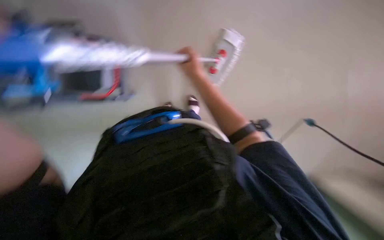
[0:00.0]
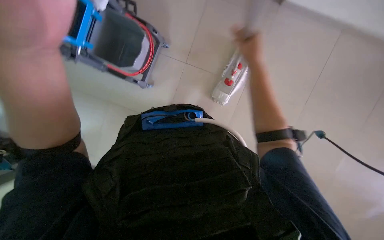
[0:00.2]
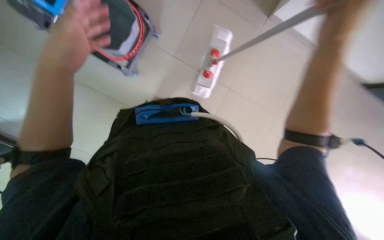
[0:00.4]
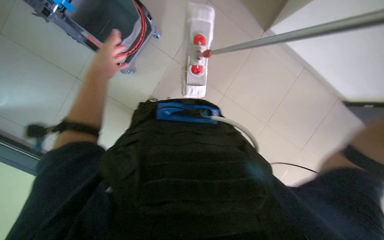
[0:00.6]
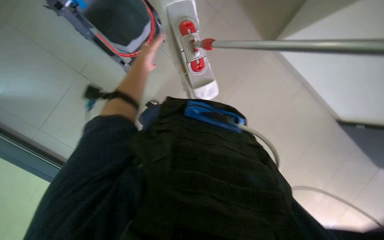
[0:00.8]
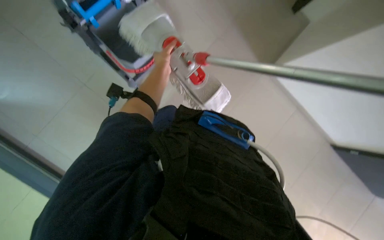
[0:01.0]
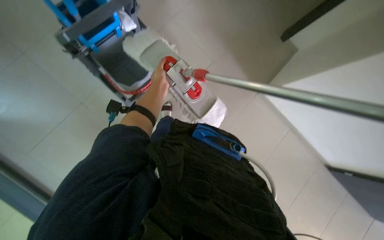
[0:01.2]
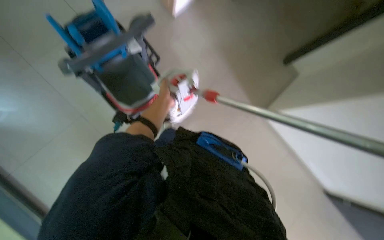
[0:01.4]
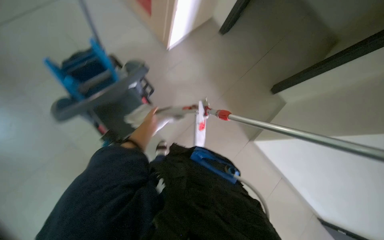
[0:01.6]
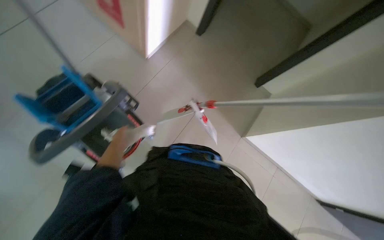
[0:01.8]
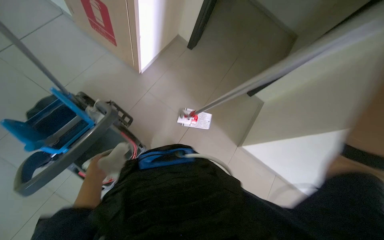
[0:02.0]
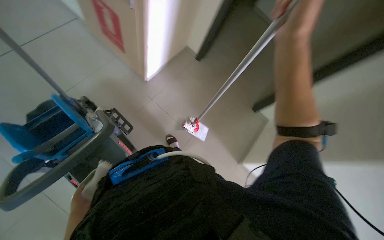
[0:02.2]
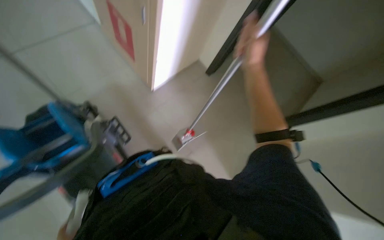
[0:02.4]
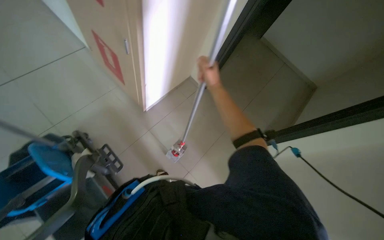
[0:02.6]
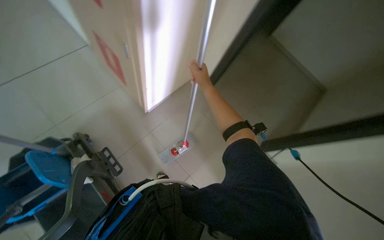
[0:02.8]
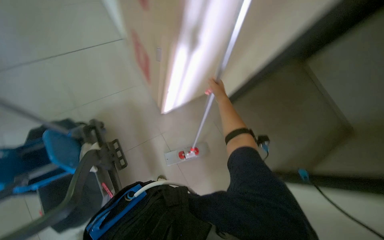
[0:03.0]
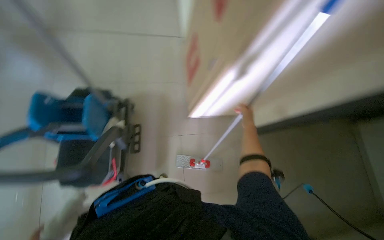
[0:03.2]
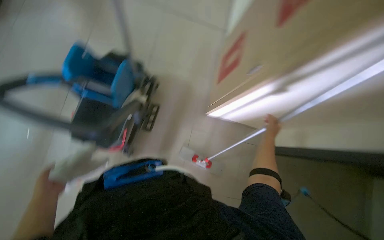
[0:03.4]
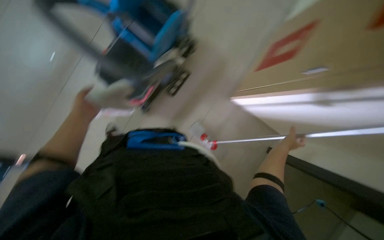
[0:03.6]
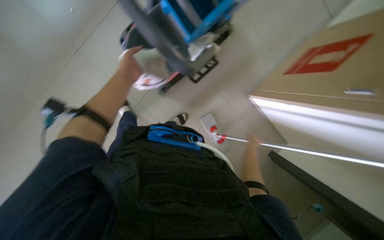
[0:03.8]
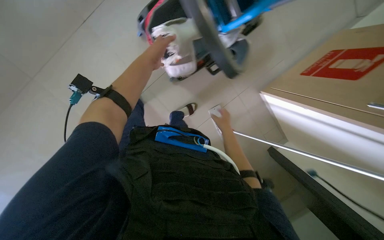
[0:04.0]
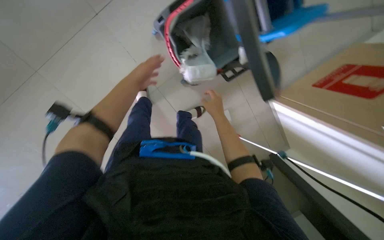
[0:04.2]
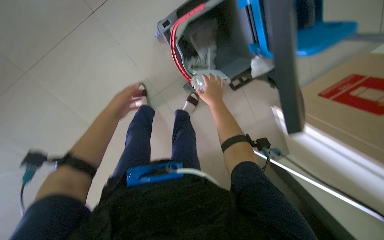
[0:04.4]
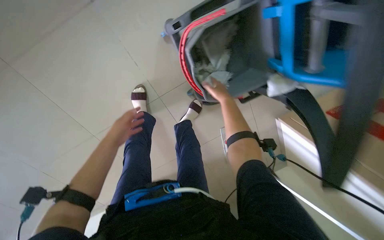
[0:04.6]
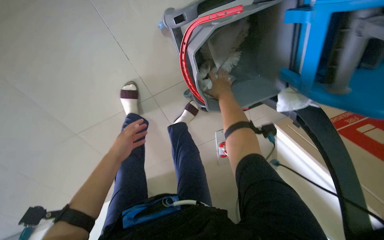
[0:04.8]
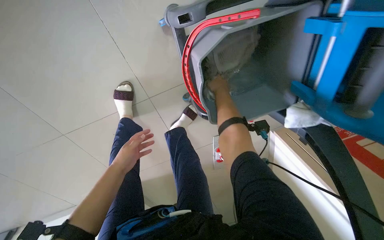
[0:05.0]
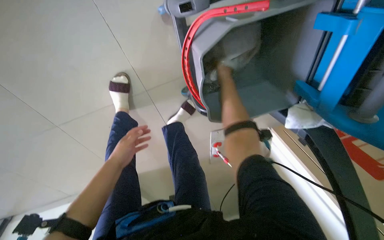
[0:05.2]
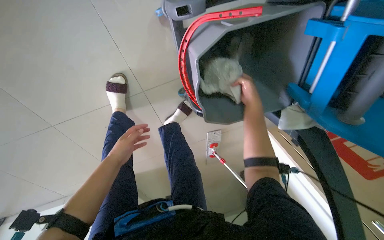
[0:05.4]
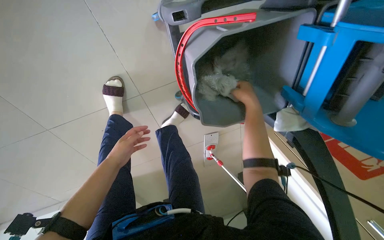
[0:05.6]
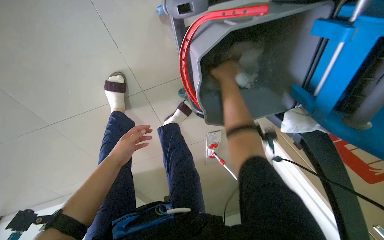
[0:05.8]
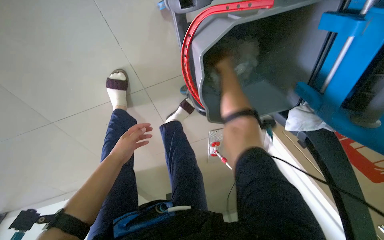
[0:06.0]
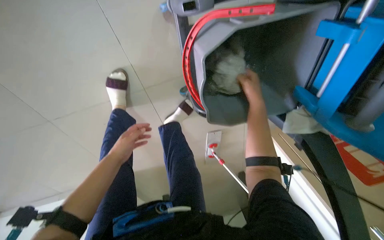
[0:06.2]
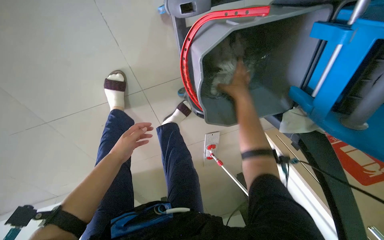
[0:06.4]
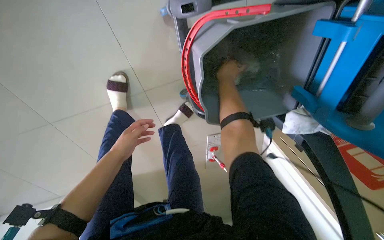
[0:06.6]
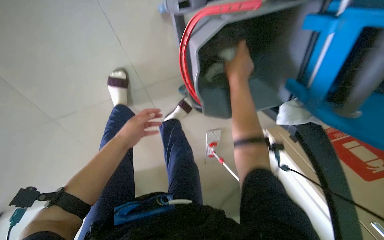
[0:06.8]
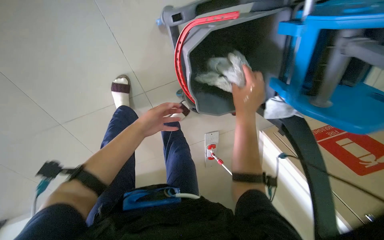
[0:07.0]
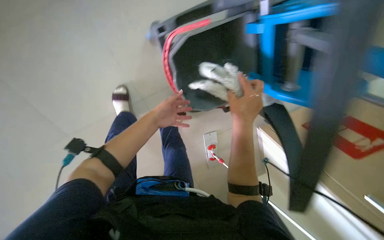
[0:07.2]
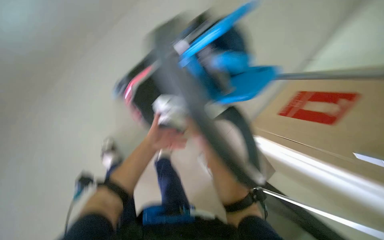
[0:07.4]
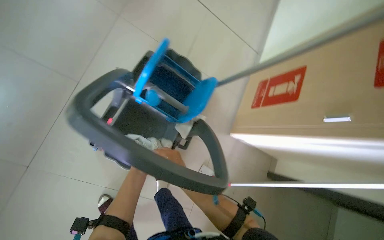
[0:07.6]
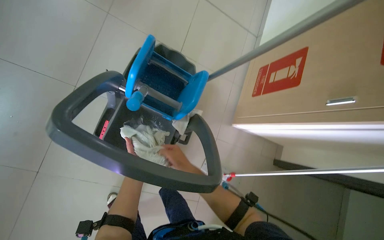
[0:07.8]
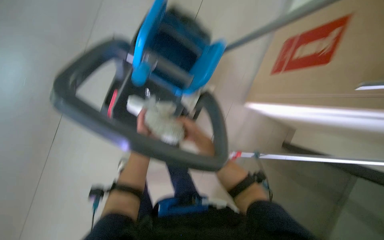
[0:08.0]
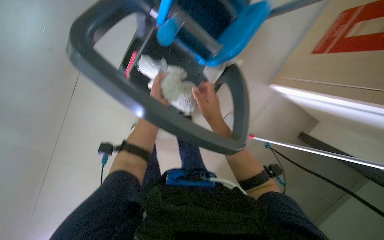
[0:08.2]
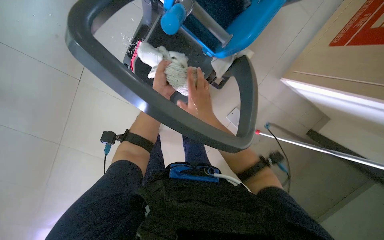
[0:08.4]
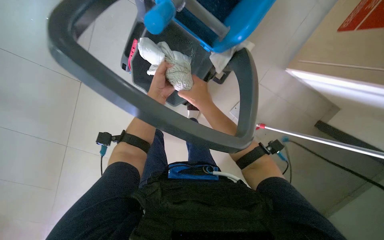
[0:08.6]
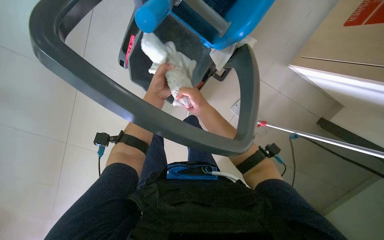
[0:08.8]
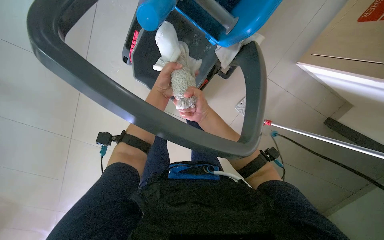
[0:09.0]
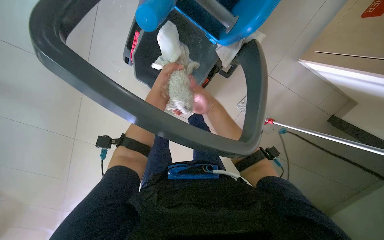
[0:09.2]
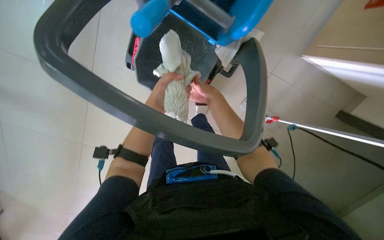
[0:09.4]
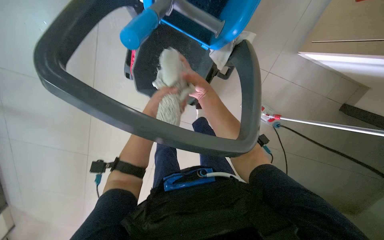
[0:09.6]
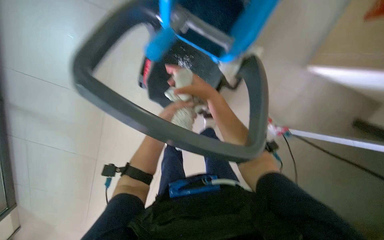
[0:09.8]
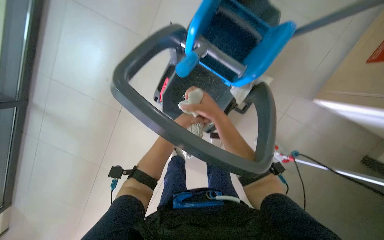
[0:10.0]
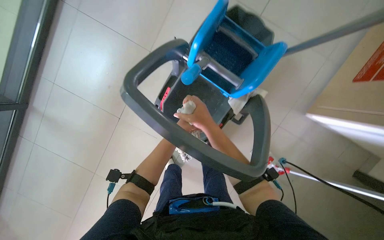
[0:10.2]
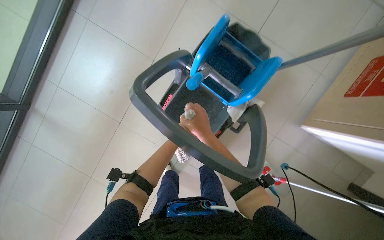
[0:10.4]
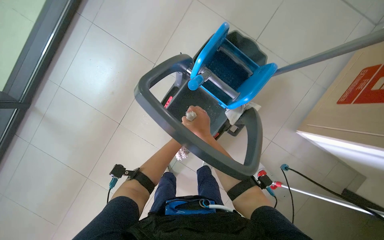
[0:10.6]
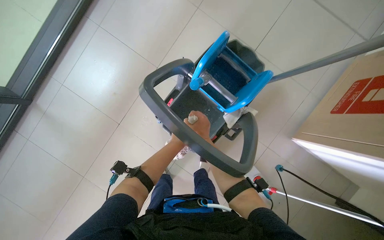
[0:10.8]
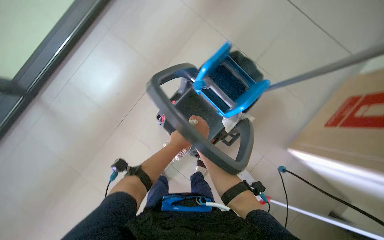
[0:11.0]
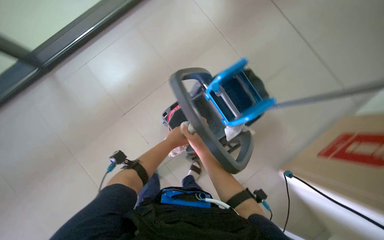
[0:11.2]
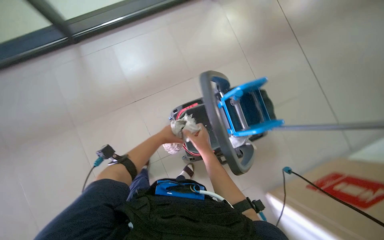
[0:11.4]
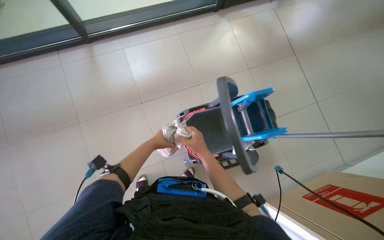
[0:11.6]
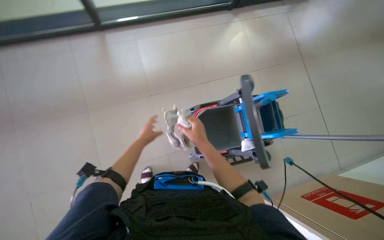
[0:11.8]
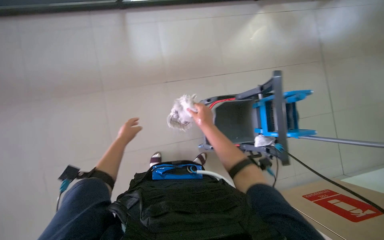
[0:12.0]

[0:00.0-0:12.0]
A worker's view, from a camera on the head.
Job: preparing cleaning supplies.
The whole recording: Wringing mop head. The worker removes the mop head from the handle and wrings it in the bucket.
0:00.0 to 0:01.6: The view swings roughly 25 degrees to the right. The wearer looks some 30 degrees further upward.
0:01.6 to 0:03.0: The wearer looks about 25 degrees further upward.
0:03.0 to 0:04.4: The head travels approximately 40 cm. The wearer's head swings about 90 degrees to the left. The view tilts some 25 degrees downward.
0:04.4 to 0:06.0: The right hand moves up and down the picture over some 15 cm, changing direction 2 times.
0:06.0 to 0:07.6: The camera is carried some 50 cm. The camera pitches upward, by about 30 degrees. The scene turns some 45 degrees counterclockwise in the picture.
0:07.6 to 0:09.0: The camera sweeps to the left, by about 15 degrees. The view tilts roughly 30 degrees downward.
0:09.0 to 0:10.4: The camera pitches upward, by some 20 degrees.
0:10.4 to 0:12.0: The scene rotates clockwise by about 45 degrees.

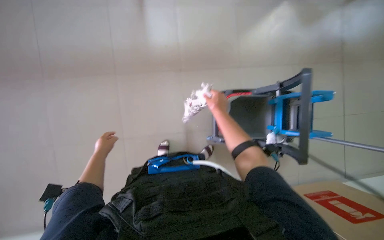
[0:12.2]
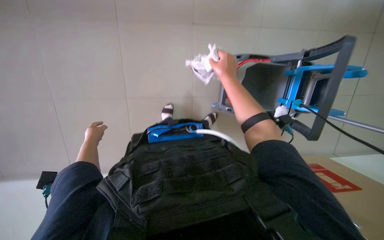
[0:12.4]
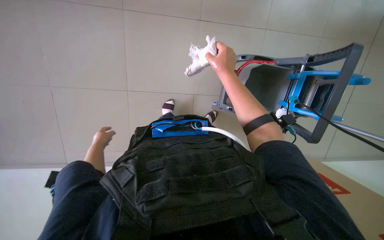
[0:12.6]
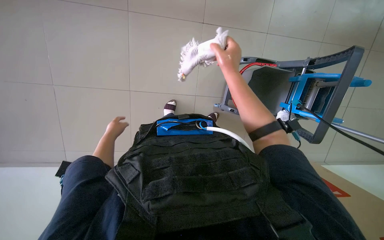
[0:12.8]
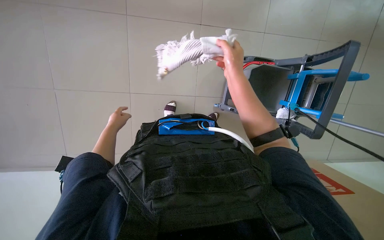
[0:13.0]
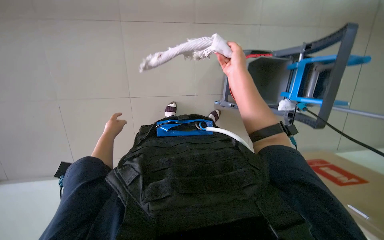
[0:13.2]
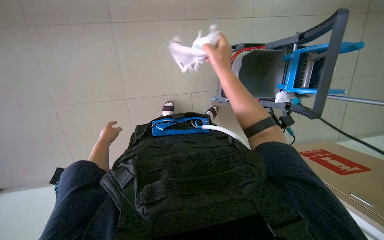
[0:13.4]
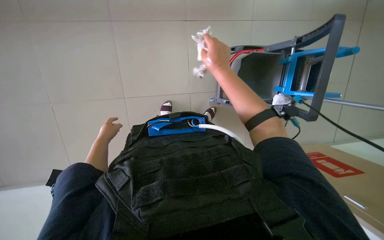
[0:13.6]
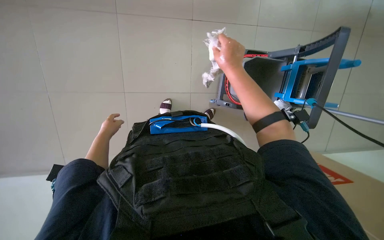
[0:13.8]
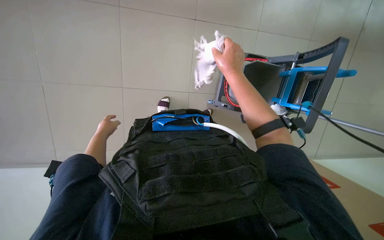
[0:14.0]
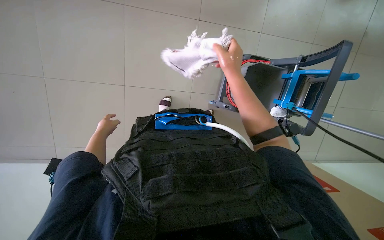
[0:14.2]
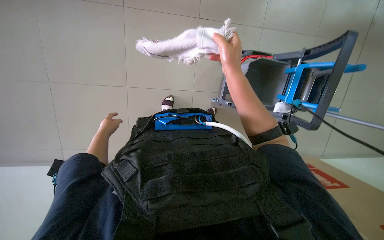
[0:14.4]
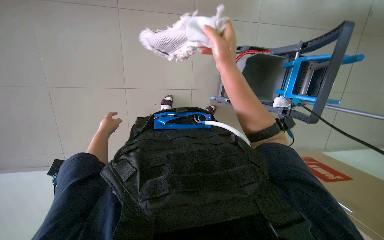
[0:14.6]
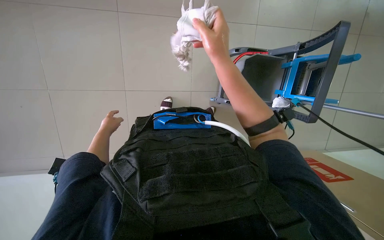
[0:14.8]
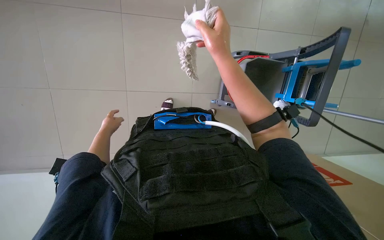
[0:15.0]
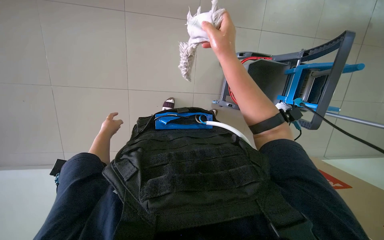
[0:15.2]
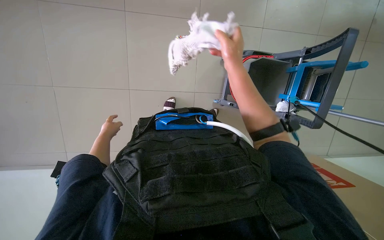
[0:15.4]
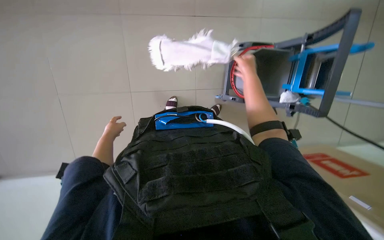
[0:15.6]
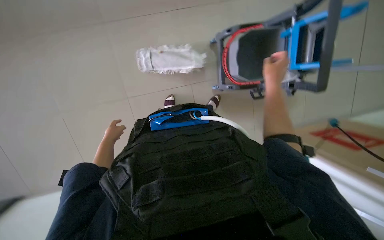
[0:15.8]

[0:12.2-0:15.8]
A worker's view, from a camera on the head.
Job: preparing cleaning supplies.
The whole recording: Wringing mop head. The worker removes the mop head from the handle and wrings it in the bucket.
0:12.2 to 0:14.0: The view tilts some 15 degrees downward. The left hand moves farther from the camera, approximately 10 cm.
0:14.0 to 0:15.8: The right hand goes some 15 cm to the right.

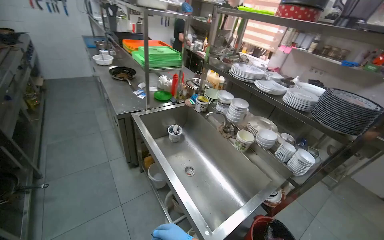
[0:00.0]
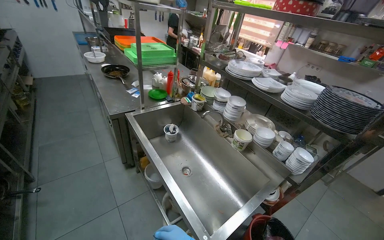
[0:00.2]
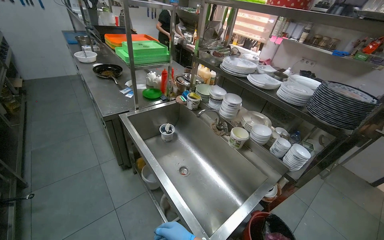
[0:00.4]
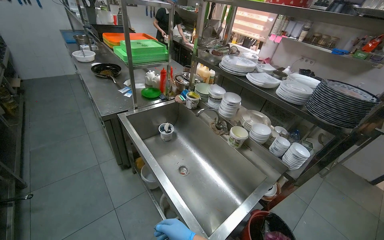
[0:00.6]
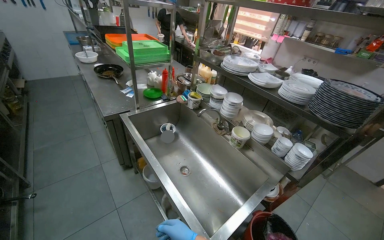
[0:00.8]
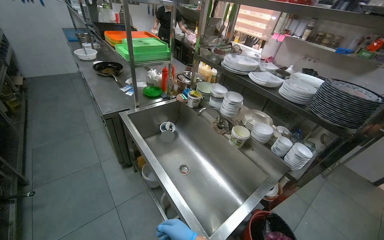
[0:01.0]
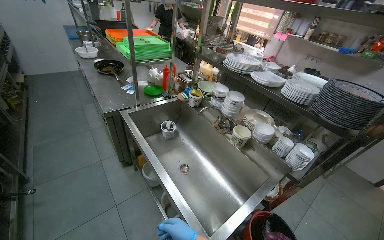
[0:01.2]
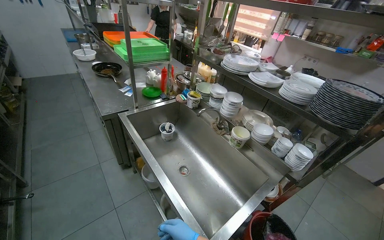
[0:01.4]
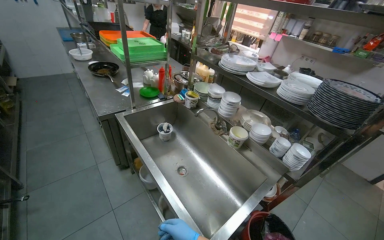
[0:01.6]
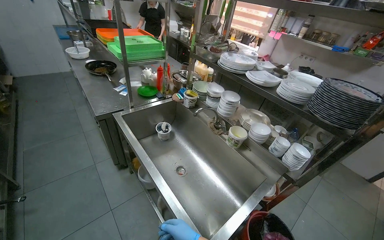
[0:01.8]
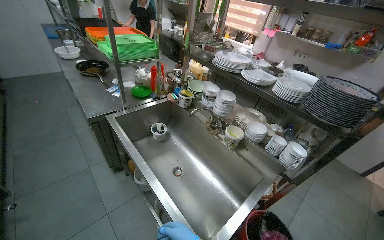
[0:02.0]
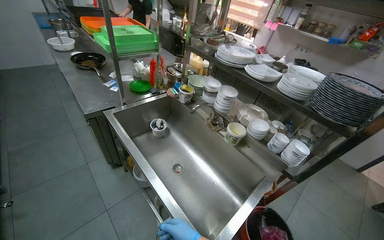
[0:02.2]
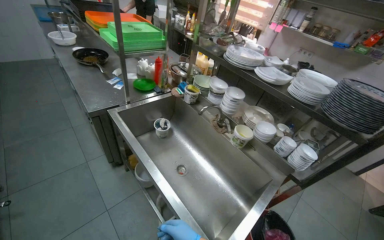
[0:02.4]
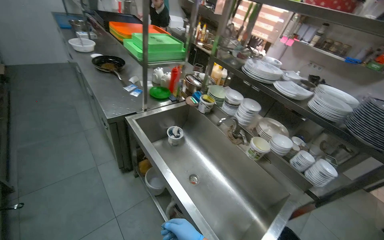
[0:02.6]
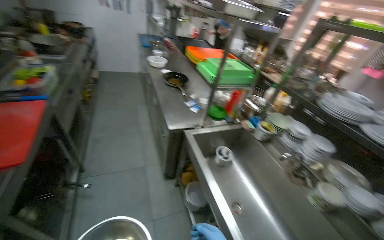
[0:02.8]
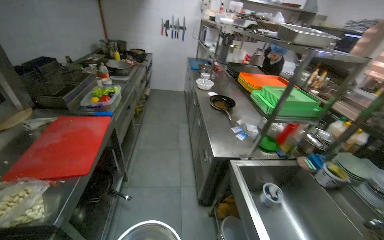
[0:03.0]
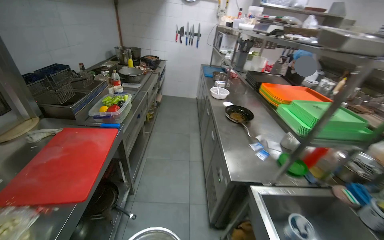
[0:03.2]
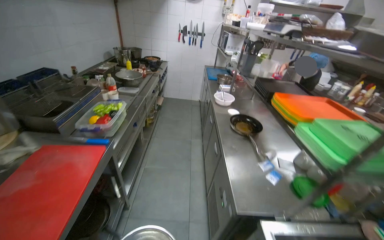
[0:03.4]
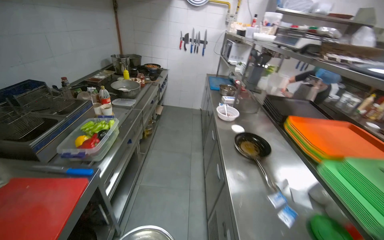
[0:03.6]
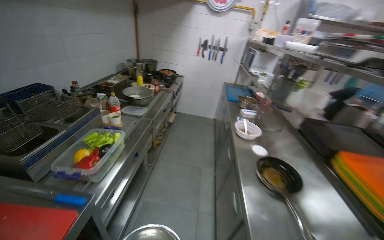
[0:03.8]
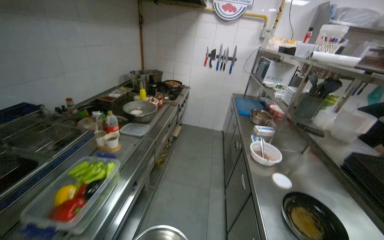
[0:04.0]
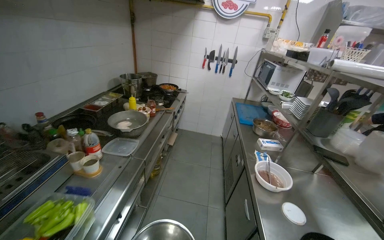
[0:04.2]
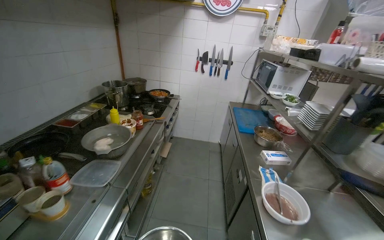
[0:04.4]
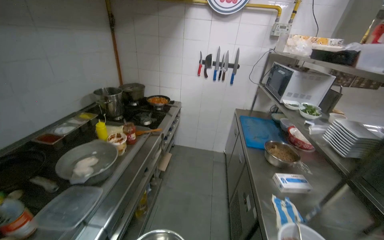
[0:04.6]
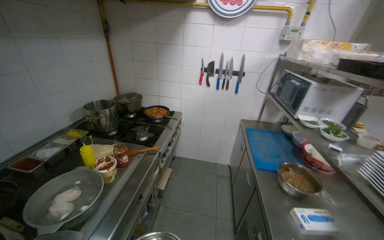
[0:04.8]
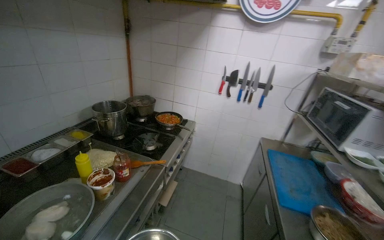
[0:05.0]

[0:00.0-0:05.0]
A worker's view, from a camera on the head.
Job: cleaning kitchen.
The whole recording: Rinsing metal bowl. The worker rinses a metal bowl under running water in the sink.
0:01.6 to 0:03.4: The head travels some 80 cm. The wearer's head swings some 35 degrees to the left.
0:03.4 to 0:05.0: The head travels approximately 1.5 m.
